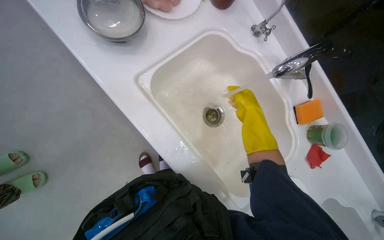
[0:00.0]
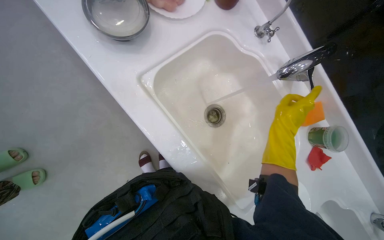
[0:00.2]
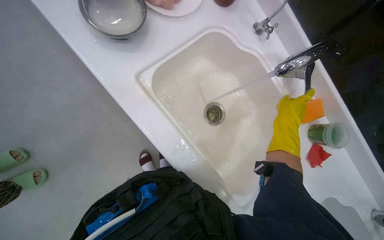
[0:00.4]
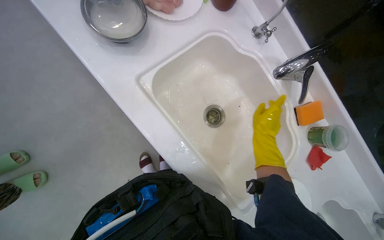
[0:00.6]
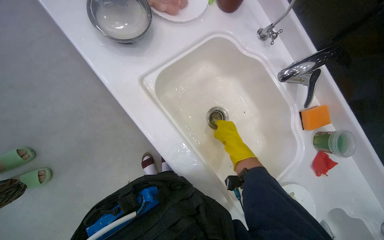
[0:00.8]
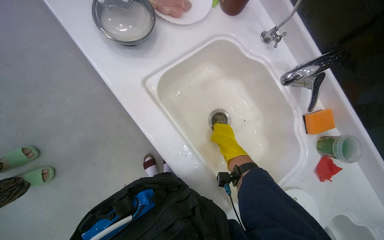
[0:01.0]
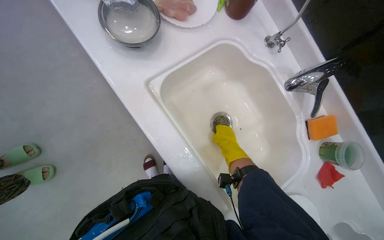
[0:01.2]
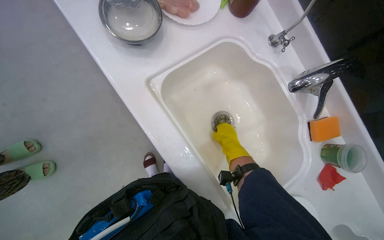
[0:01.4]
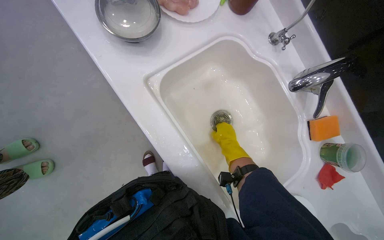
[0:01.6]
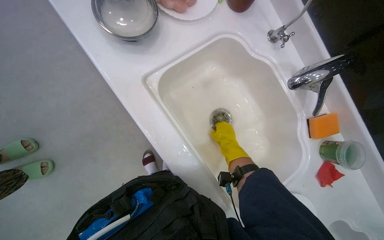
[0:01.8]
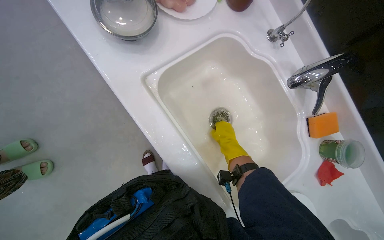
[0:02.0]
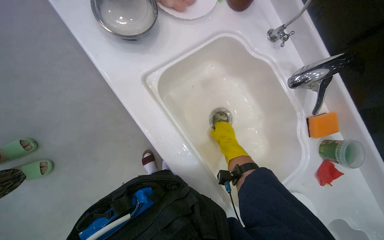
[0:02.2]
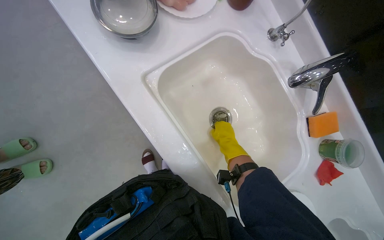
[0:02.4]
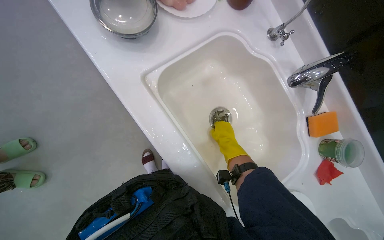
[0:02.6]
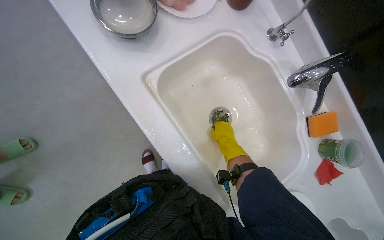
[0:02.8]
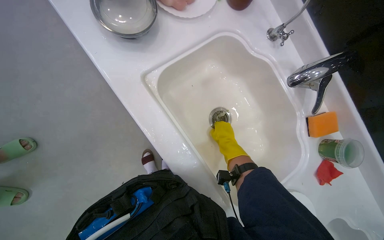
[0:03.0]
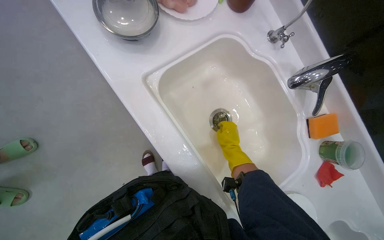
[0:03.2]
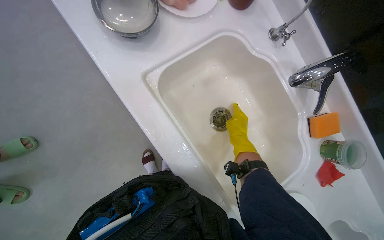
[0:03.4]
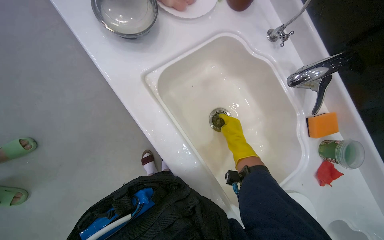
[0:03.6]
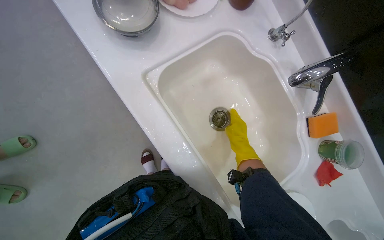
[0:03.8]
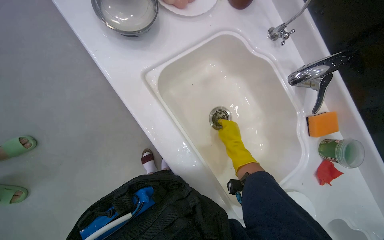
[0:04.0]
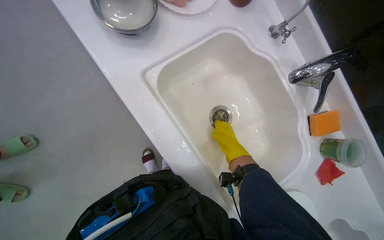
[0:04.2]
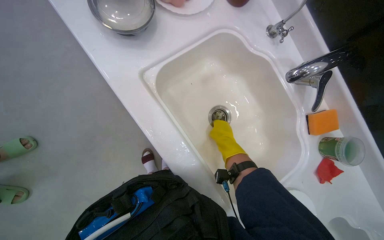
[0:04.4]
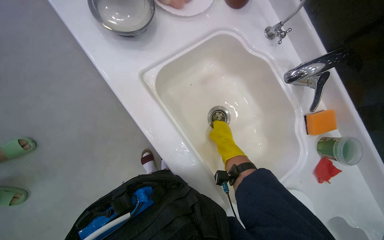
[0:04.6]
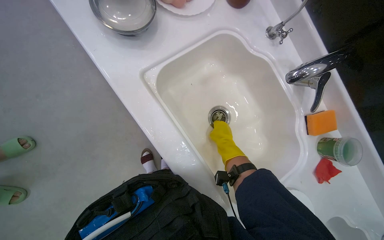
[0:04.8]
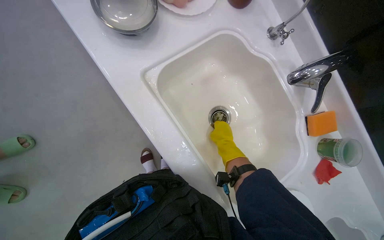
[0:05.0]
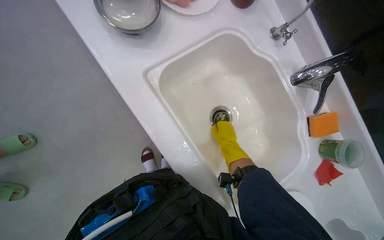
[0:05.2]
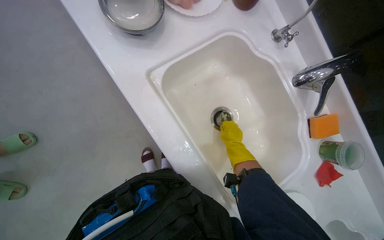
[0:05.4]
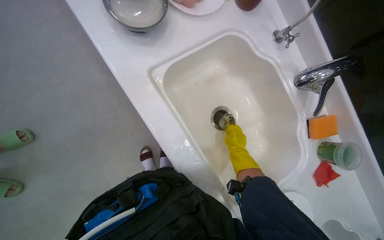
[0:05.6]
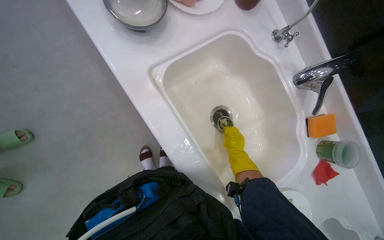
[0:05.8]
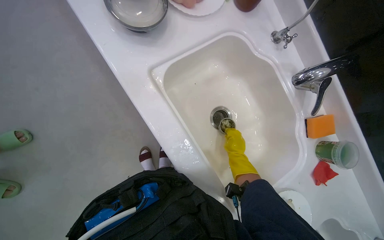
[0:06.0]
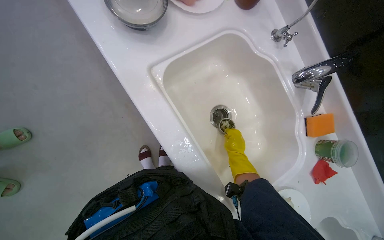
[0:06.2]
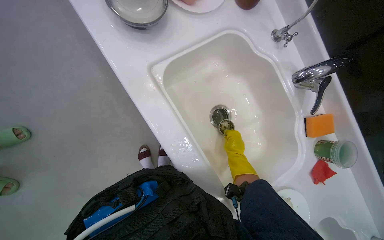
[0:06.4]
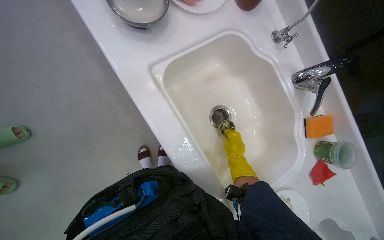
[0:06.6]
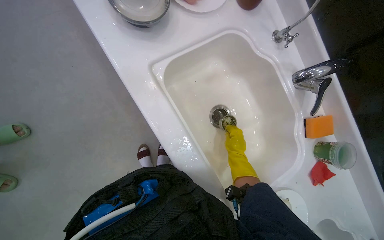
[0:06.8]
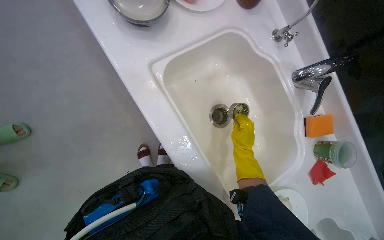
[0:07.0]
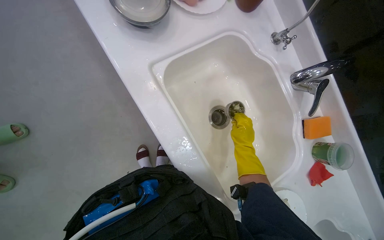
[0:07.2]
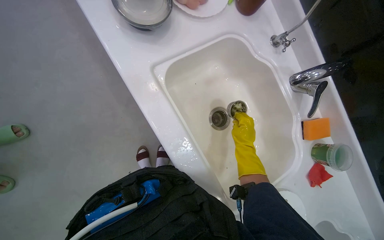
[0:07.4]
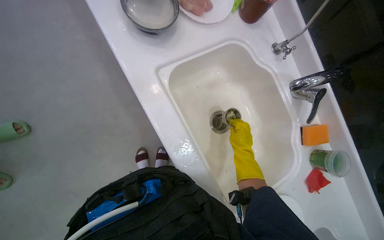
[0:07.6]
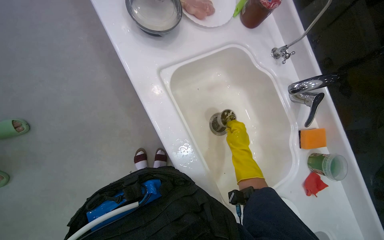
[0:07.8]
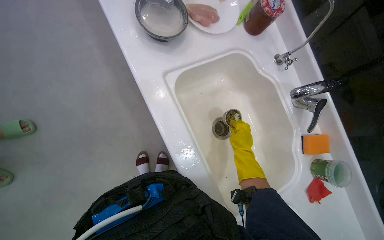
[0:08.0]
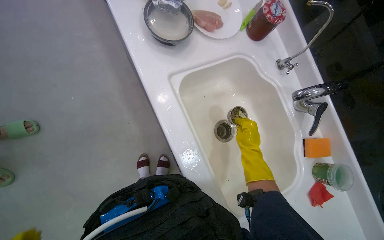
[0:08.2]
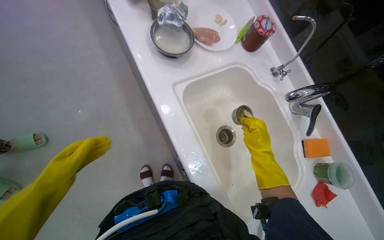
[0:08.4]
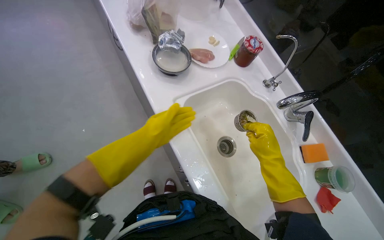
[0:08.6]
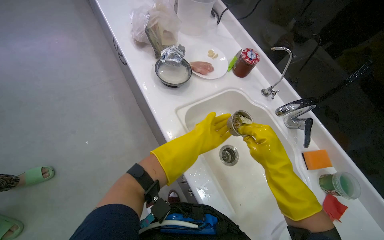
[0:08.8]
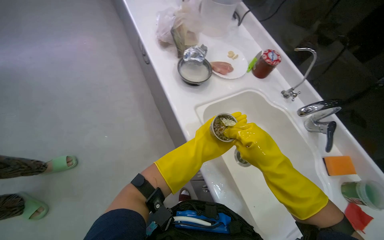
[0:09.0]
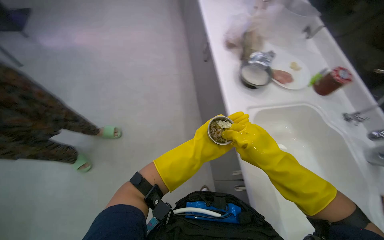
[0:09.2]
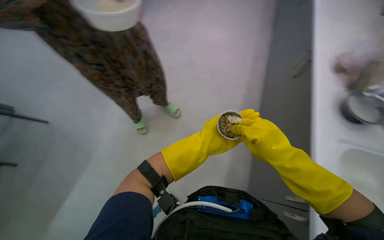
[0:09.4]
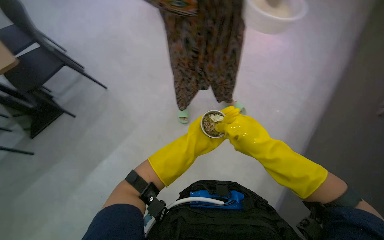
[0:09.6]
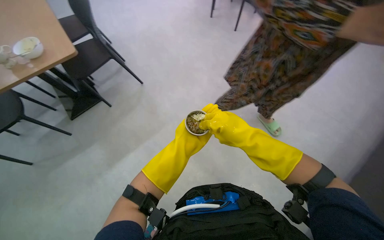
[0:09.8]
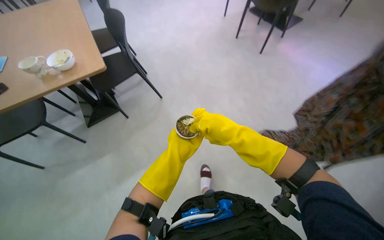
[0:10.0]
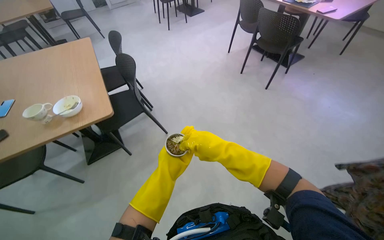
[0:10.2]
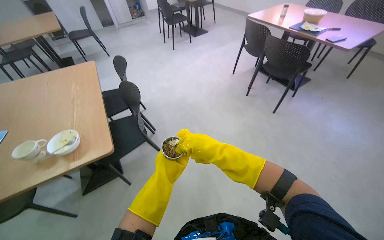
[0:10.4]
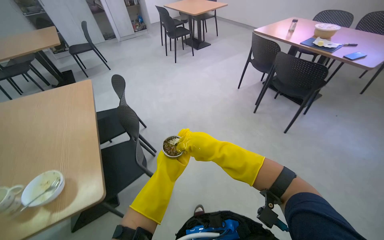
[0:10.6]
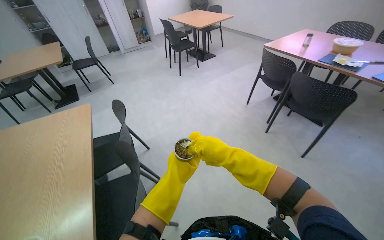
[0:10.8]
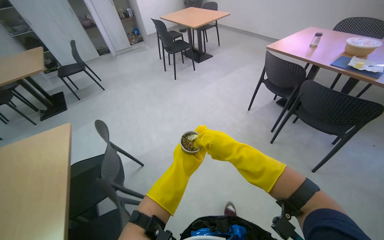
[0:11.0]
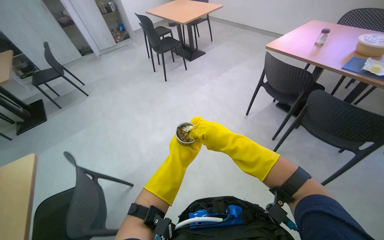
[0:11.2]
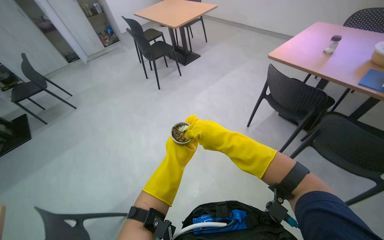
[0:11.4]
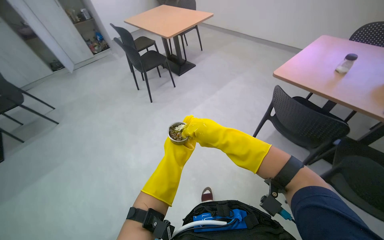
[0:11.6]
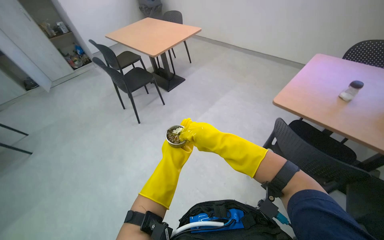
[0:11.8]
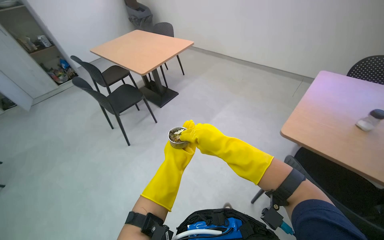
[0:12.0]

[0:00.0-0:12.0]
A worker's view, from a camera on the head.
Job: cleaning kitchen.
The whole recording: Wiping kitchen stovetop. The worker wipes the kitchen stovetop with a cloth.
0:00.0 to 0:01.6: The right hand heads farther from the camera, covering some 10 cm, and reaches roughly 10 cm to the right, then returns.
0:07.6 to 0:09.0: The wearer looks roughly 20 degrees further upward. The right hand travels nearer to the camera by some 20 cm.
0:09.0 to 0:10.4: The wearer's head swings about 20 degrees to the left. The camera pitches upward, by approximately 15 degrees. The right hand is displaced to the left by some 50 cm.
0:10.4 to 0:12.0: The wearer moves roughly 2 m.

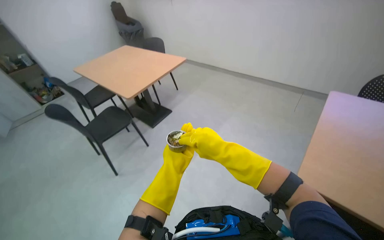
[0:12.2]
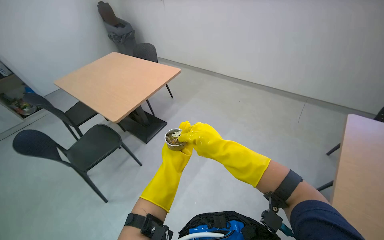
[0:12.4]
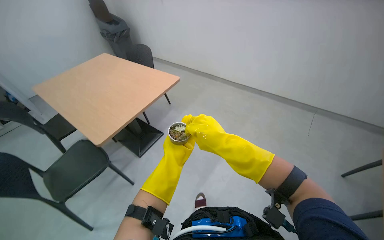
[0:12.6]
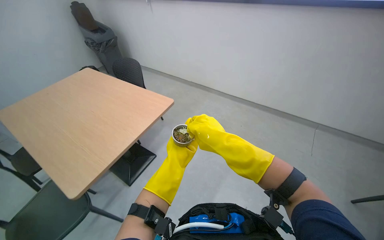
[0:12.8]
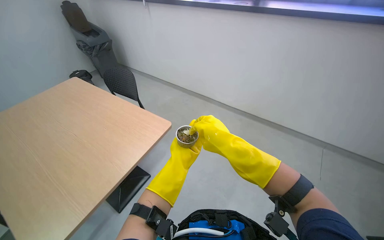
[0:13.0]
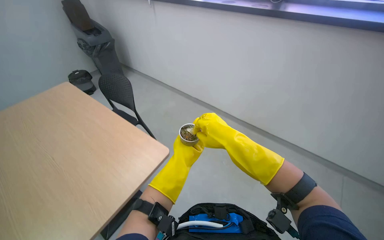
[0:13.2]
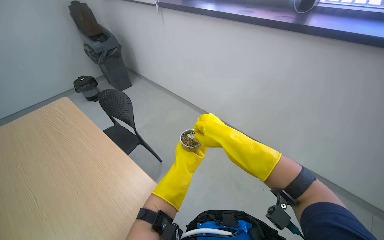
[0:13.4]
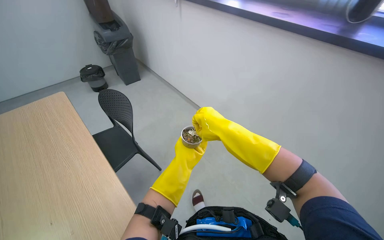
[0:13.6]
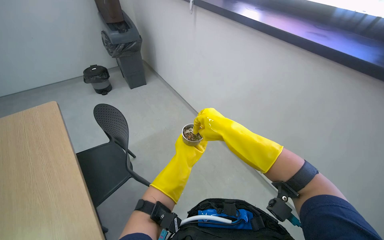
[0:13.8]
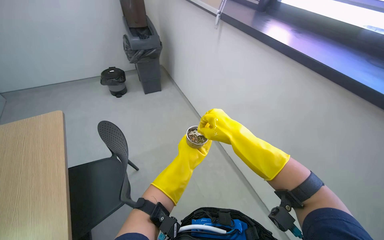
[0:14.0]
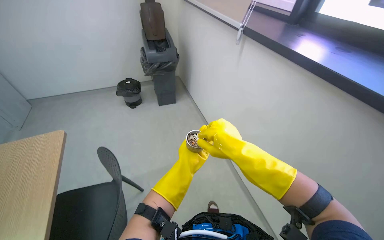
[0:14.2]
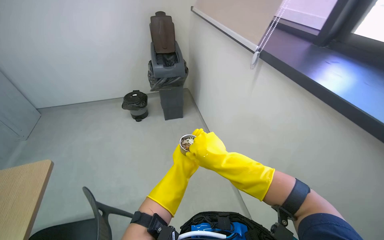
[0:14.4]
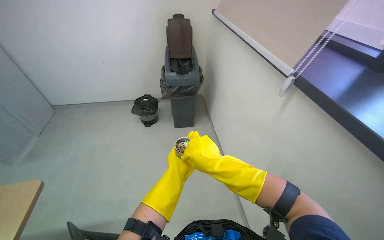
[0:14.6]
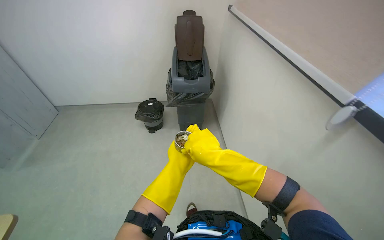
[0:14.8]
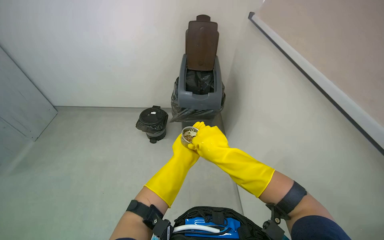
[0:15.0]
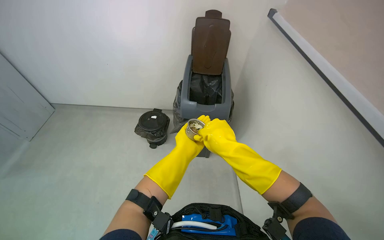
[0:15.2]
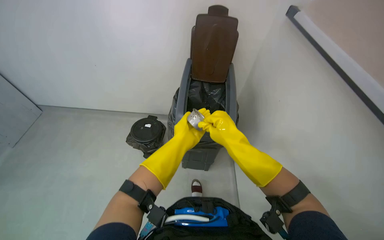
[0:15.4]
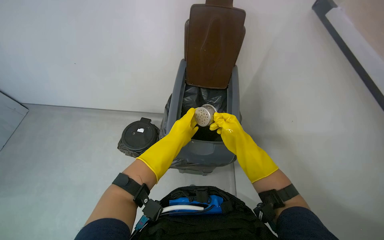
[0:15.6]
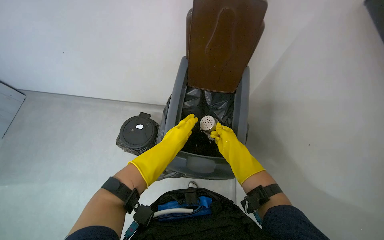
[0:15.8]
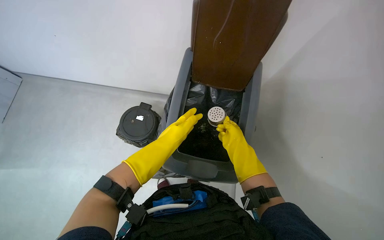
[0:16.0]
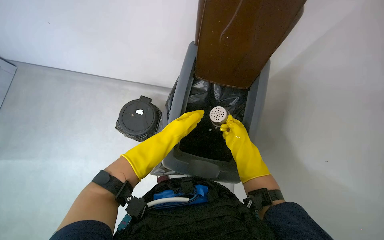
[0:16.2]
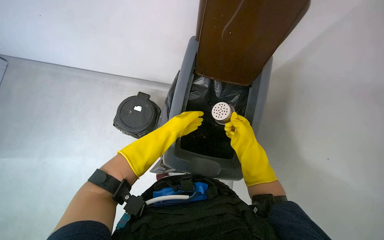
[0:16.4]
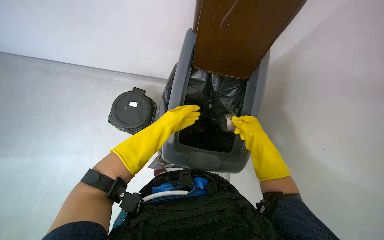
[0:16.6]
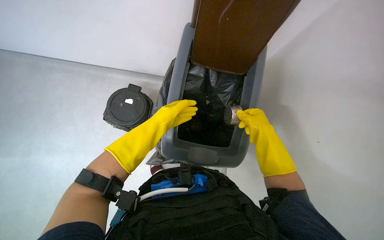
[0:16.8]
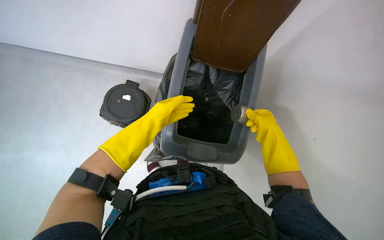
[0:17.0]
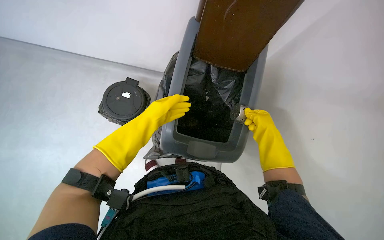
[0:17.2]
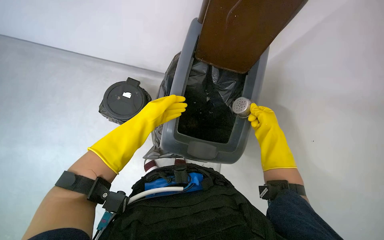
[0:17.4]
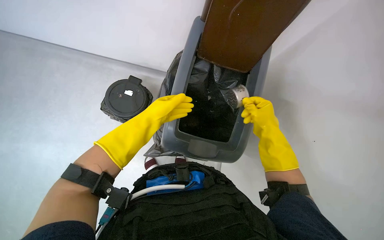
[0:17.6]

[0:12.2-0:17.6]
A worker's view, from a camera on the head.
Job: cleaning kitchen.
The whole recording: Wiping kitchen stovetop. The worker wipes the kitchen stovetop with a cloth.
0:12.2 to 0:13.6: The head travels approximately 70 cm.
0:13.6 to 0:15.0: The view tilts approximately 20 degrees upward.
0:15.0 to 0:16.2: The right hand travels farther from the camera and to the right by roughly 25 cm.
0:16.2 to 0:17.6: The right hand swings nearer and farther, about 15 cm each way, with 2 reversals.

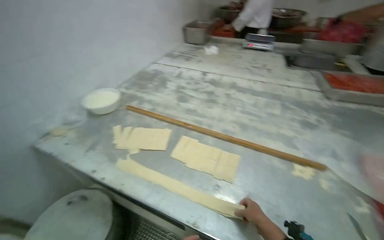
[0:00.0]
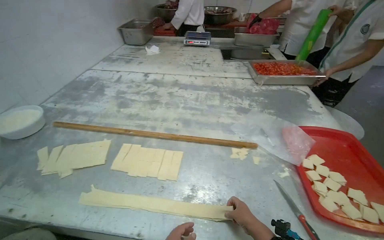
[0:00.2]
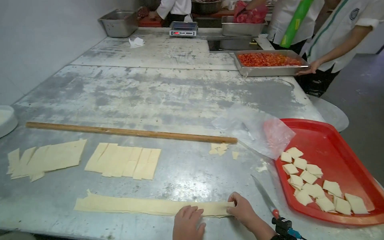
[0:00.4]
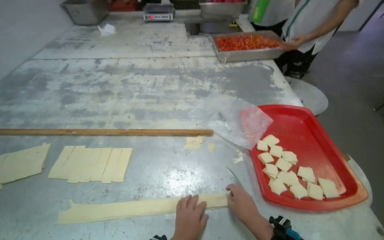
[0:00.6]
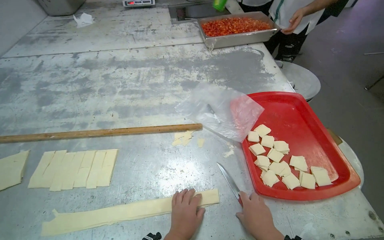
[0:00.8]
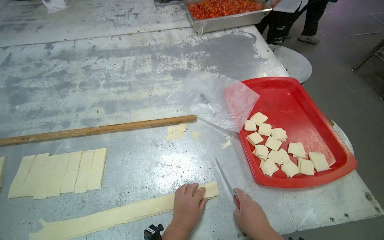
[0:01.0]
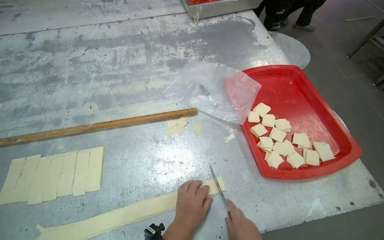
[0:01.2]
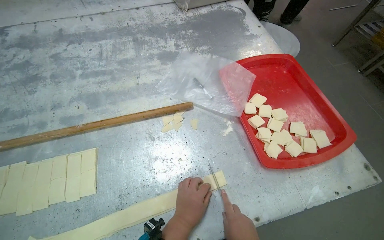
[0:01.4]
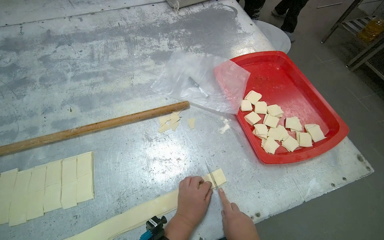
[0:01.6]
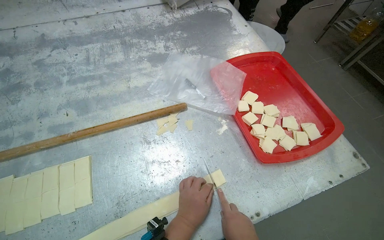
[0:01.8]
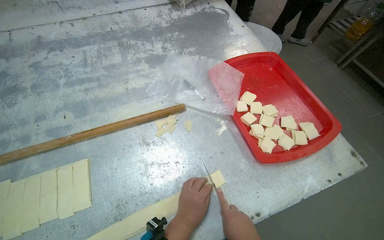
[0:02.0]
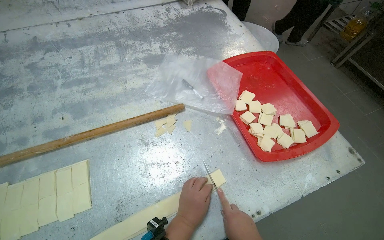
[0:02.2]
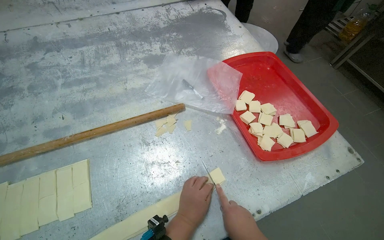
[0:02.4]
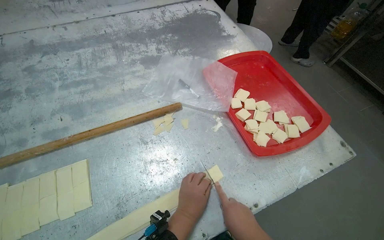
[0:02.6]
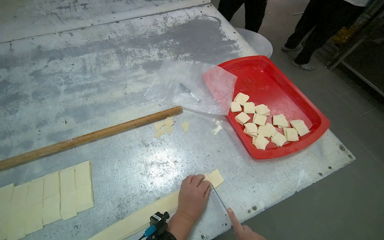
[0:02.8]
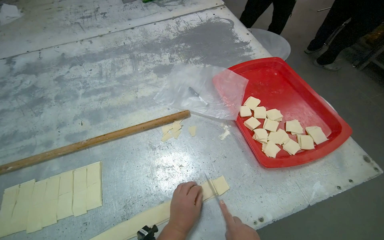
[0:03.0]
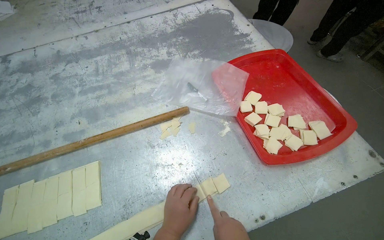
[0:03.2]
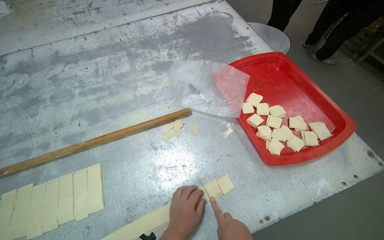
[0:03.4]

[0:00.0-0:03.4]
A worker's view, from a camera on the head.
Job: preparing food.
The whole recording: Cutting dough into small squares. The worker uses a knife to cut a long strip of dough into small square pieces.
0:00.0 to 0:01.6: The camera travels some 40 cm. The wearer's head swings approximately 40 degrees to the right. The wearer looks some 20 degrees further downward.
